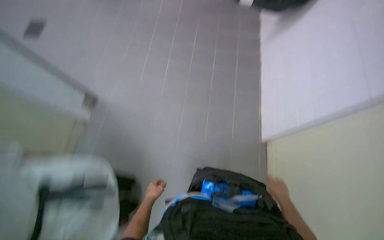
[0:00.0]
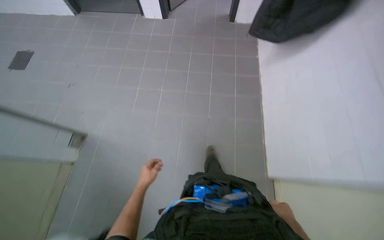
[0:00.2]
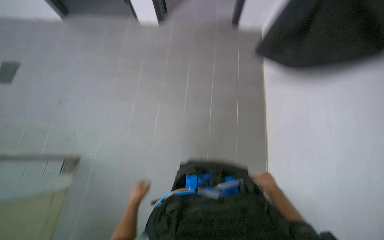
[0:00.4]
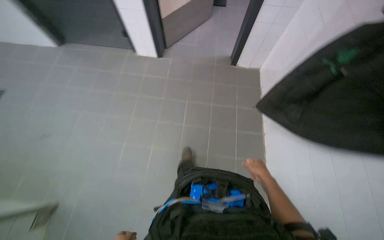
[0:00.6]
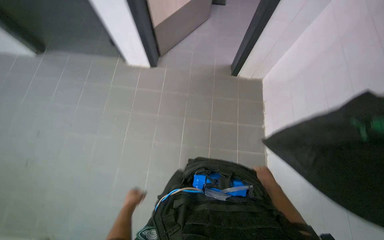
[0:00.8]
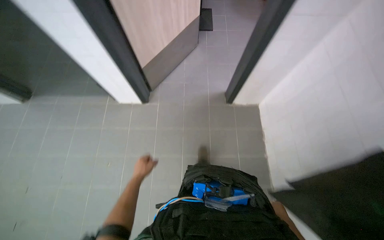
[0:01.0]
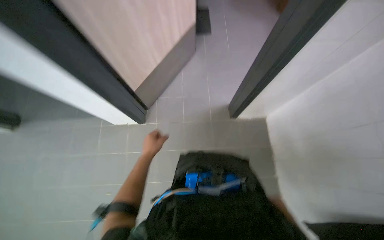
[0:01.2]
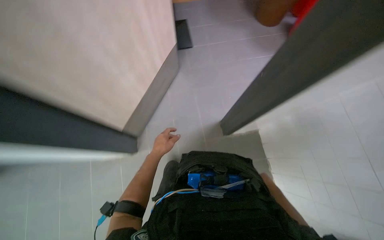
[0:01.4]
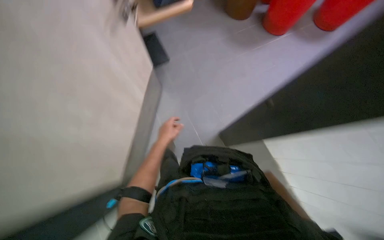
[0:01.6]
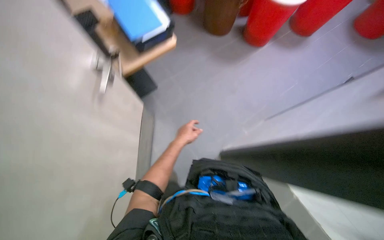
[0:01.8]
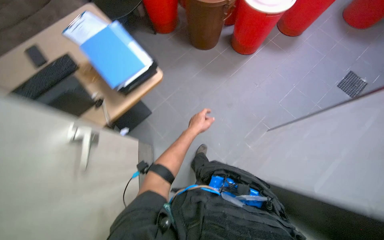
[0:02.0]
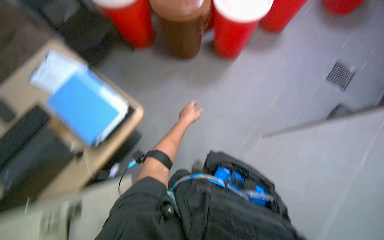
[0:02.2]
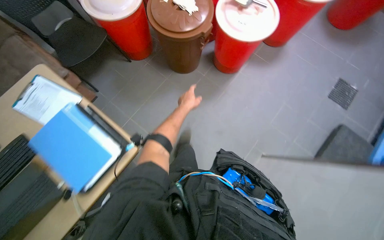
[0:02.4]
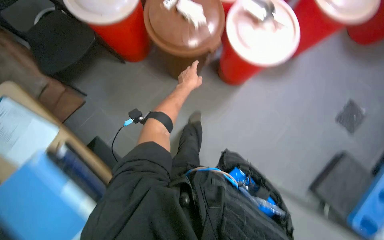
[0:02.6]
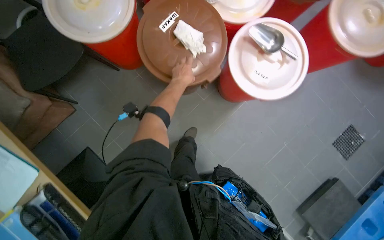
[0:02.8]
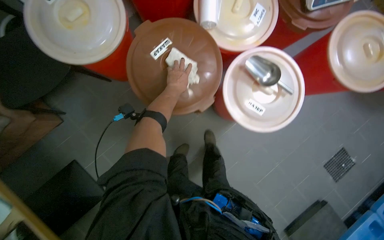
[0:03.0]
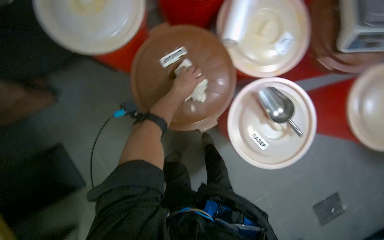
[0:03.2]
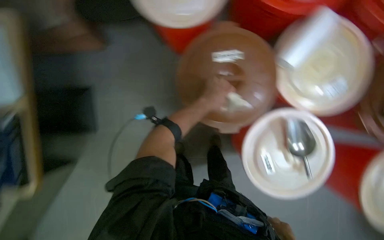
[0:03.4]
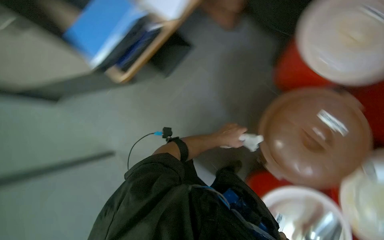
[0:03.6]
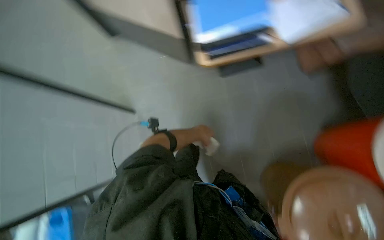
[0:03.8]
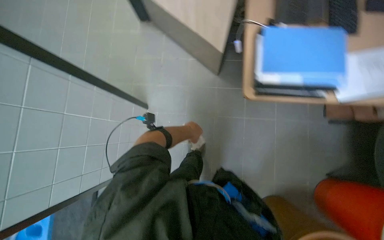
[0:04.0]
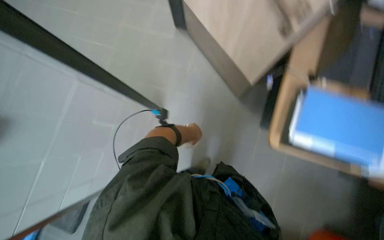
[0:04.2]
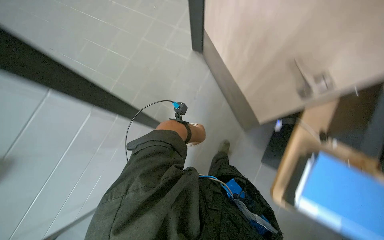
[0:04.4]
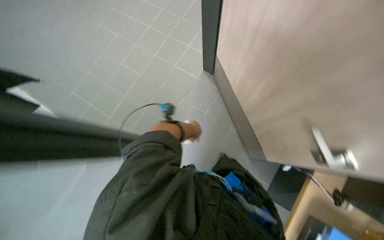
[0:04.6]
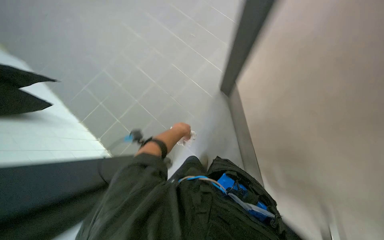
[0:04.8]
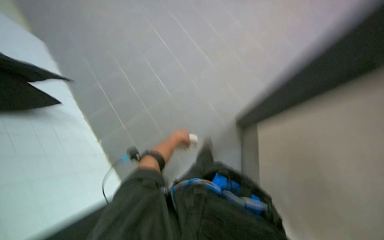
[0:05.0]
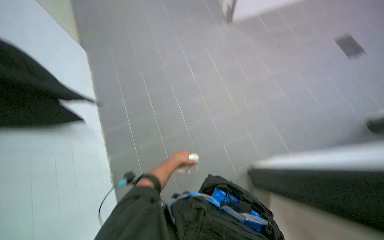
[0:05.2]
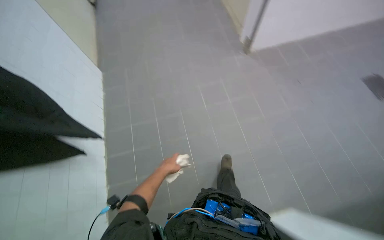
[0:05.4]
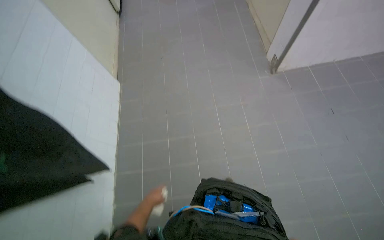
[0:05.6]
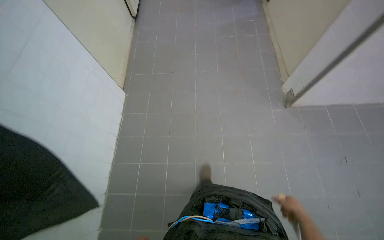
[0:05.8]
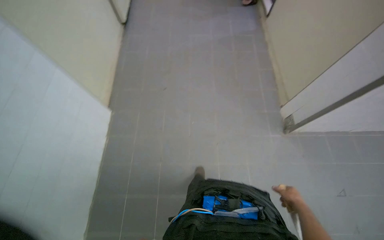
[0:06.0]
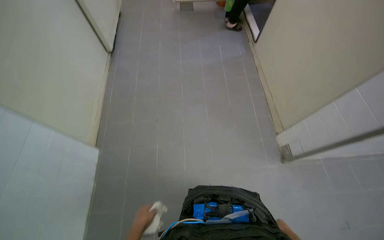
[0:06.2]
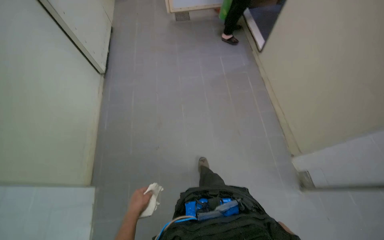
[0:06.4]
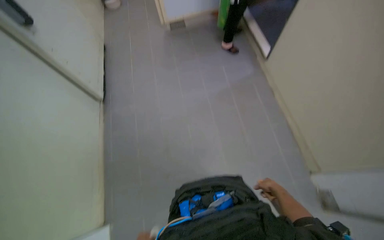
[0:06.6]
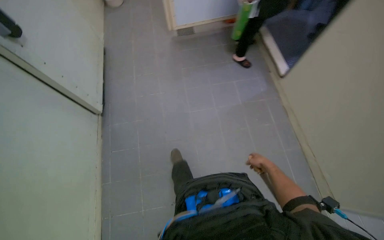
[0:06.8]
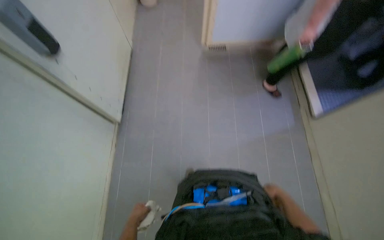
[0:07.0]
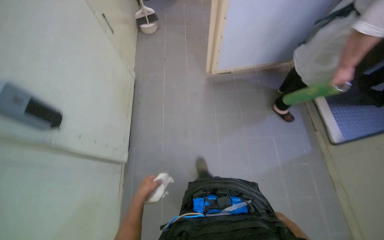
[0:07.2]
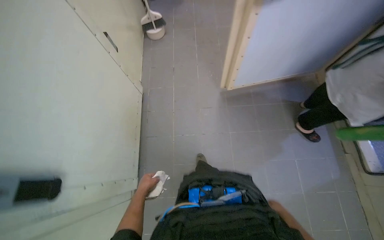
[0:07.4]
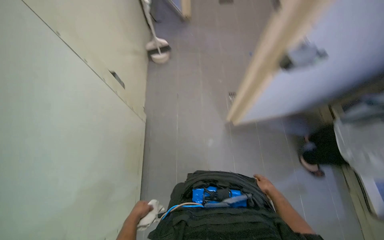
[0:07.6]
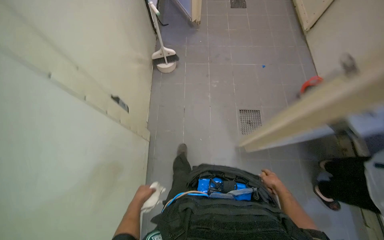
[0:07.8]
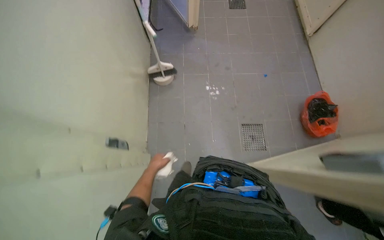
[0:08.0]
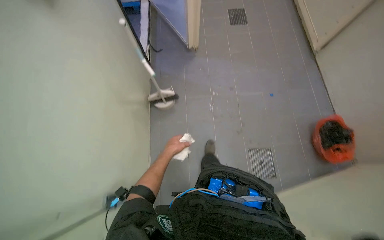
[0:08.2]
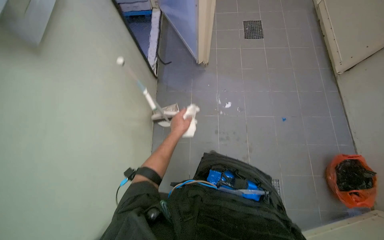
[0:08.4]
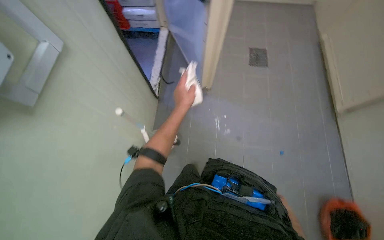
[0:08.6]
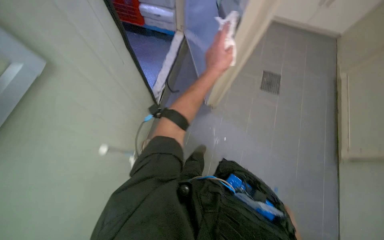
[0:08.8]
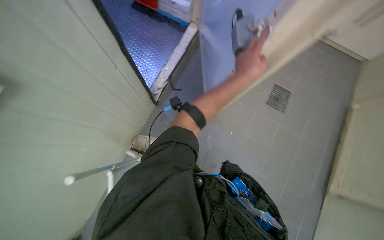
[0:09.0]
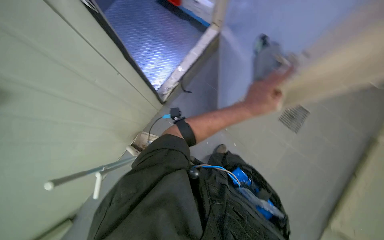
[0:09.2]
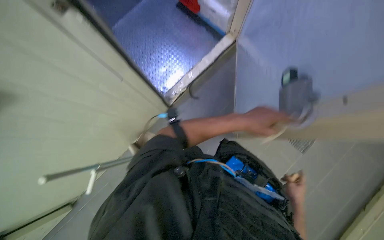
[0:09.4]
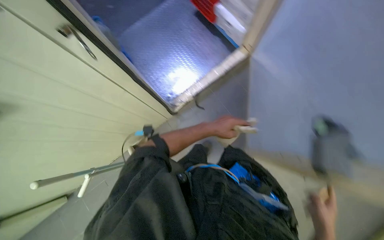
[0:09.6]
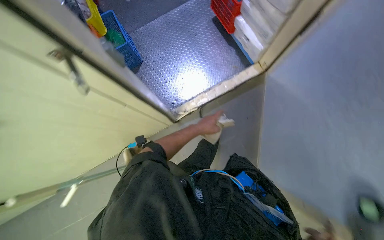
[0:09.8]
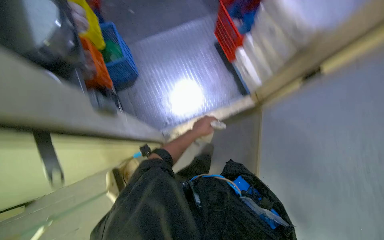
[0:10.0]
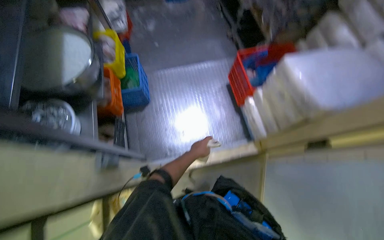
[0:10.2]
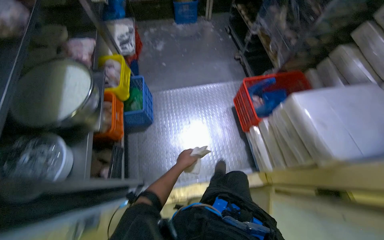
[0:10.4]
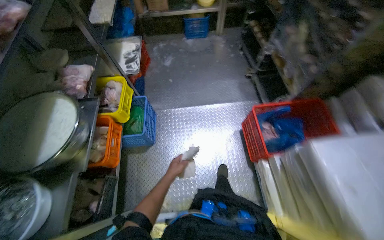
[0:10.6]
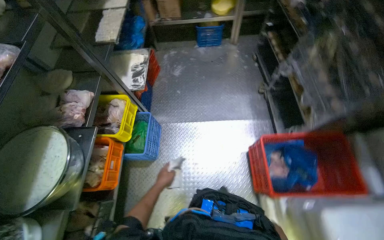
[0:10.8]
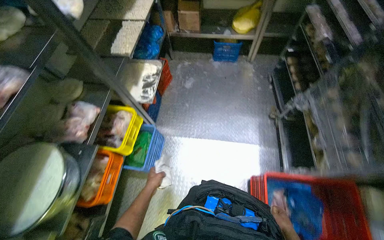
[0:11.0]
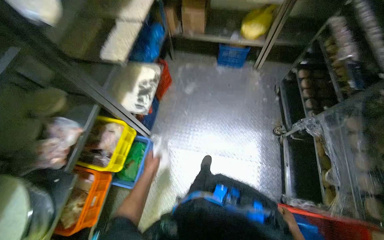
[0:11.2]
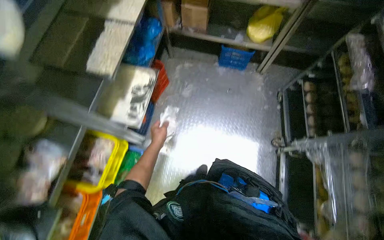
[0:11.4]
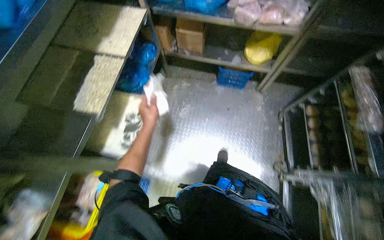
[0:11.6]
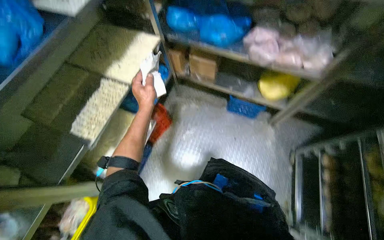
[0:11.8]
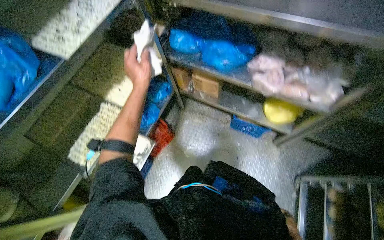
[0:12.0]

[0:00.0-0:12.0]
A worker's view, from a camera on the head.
Job: wiping surfaces.
The whole recording: Cleaning shelves in cold storage. The worker scrapes ice and wipes down metal shelves in the cold storage room.
0:00.0 to 0:01.6: The camera is carried about 1.5 m.
0:01.6 to 0:03.0: The wearer moves roughly 1 m. The view tilts approximately 10 degrees downward.
0:03.0 to 0:04.4: The view tips upward by approximately 20 degrees. Everything in view rotates approximately 70 degrees clockwise.
0:04.4 to 0:06.0: The head travels roughly 1.5 m. The wearer's head swings roughly 45 degrees to the left.
0:06.0 to 0:07.6: The camera is carried some 2.5 m.
0:07.6 to 0:09.0: The head travels approximately 1.5 m. The scene rotates clockwise by roughly 30 degrees.
0:09.0 to 0:10.4: The camera is carried about 60 cm. The wearer looks approximately 55 degrees further to the left. The wearer looks approximately 20 degrees further upward.
0:10.4 to 0:12.0: The wearer moves about 1.5 m. The head rotates some 35 degrees to the left.

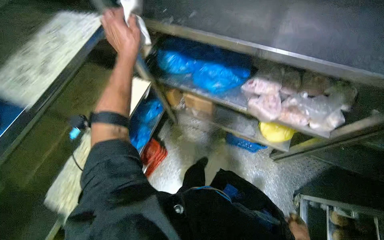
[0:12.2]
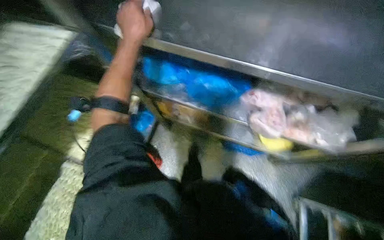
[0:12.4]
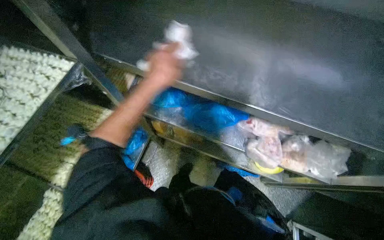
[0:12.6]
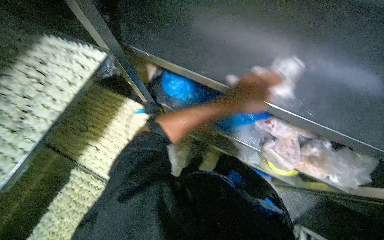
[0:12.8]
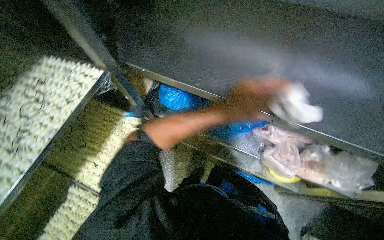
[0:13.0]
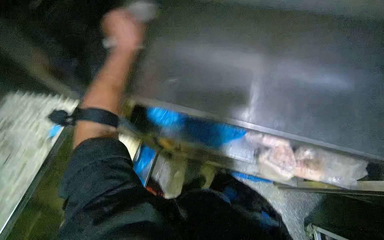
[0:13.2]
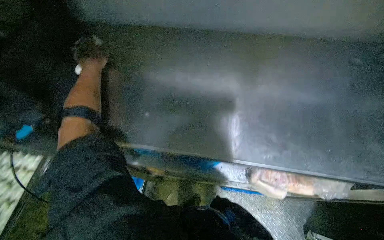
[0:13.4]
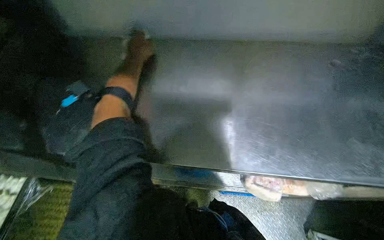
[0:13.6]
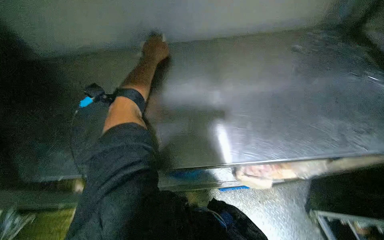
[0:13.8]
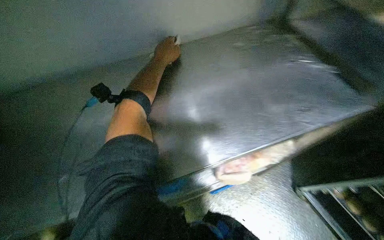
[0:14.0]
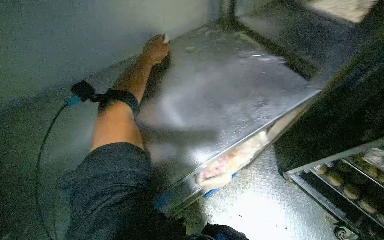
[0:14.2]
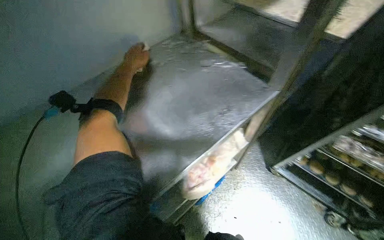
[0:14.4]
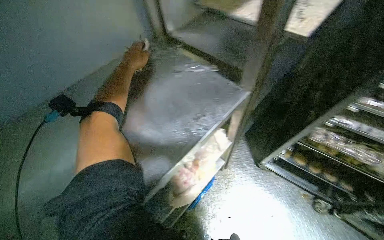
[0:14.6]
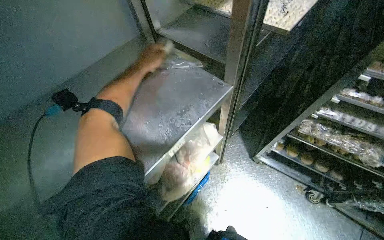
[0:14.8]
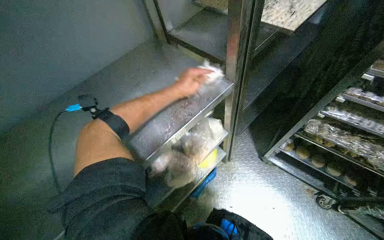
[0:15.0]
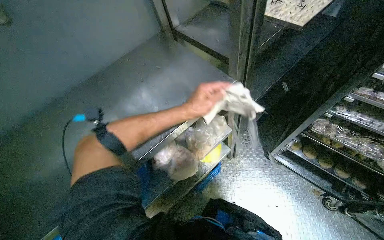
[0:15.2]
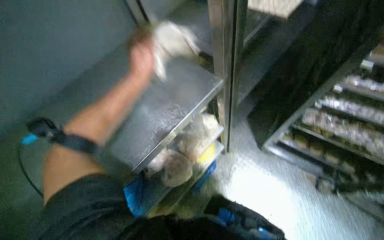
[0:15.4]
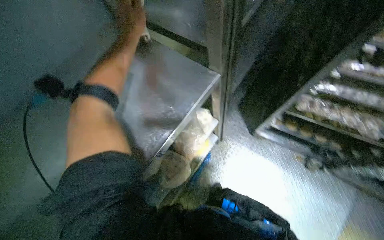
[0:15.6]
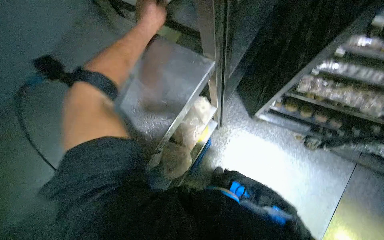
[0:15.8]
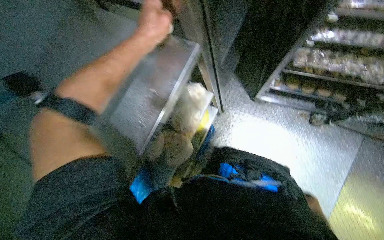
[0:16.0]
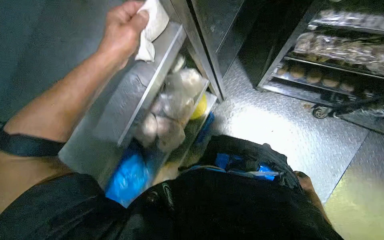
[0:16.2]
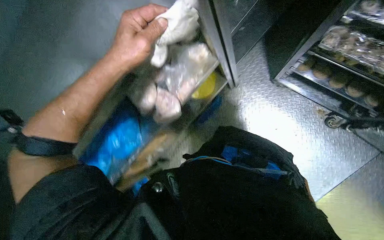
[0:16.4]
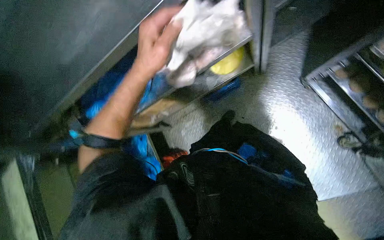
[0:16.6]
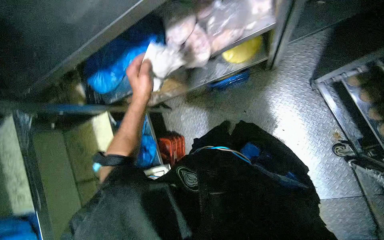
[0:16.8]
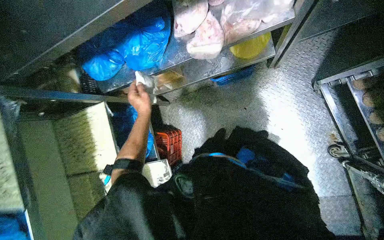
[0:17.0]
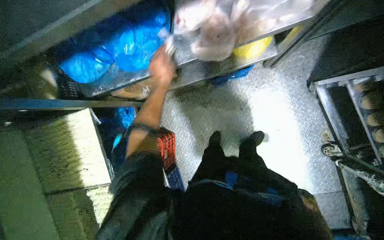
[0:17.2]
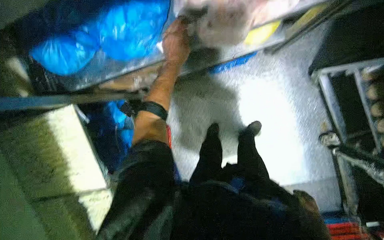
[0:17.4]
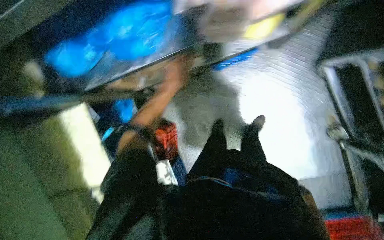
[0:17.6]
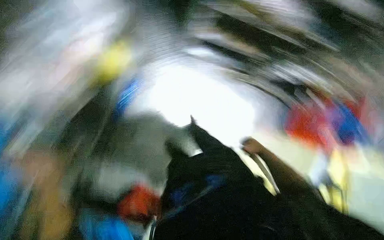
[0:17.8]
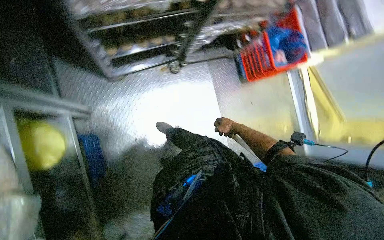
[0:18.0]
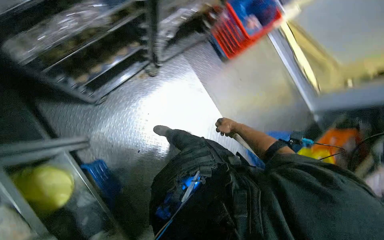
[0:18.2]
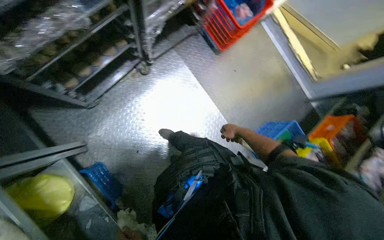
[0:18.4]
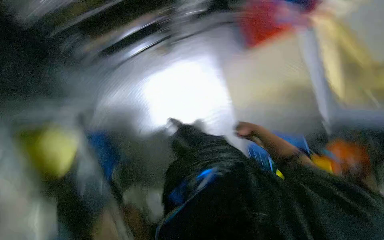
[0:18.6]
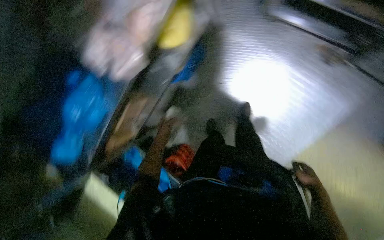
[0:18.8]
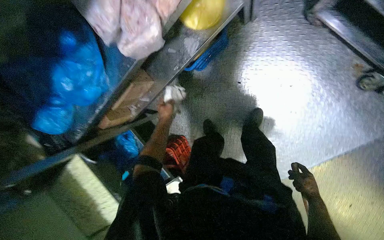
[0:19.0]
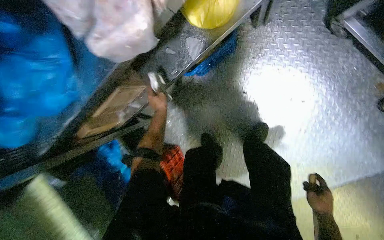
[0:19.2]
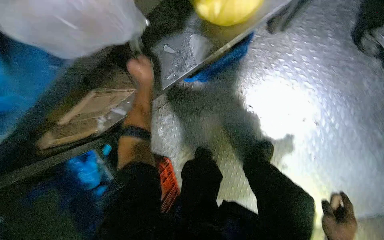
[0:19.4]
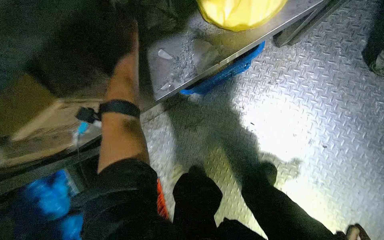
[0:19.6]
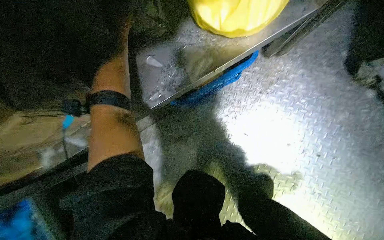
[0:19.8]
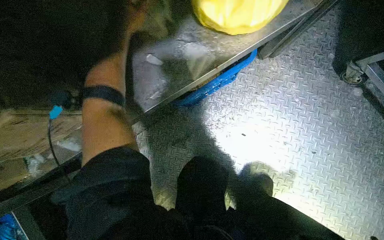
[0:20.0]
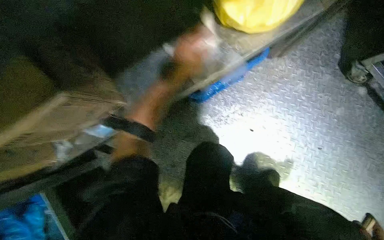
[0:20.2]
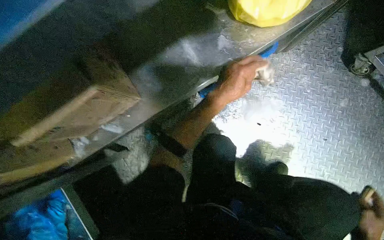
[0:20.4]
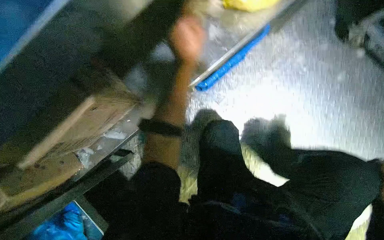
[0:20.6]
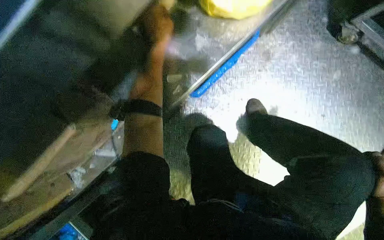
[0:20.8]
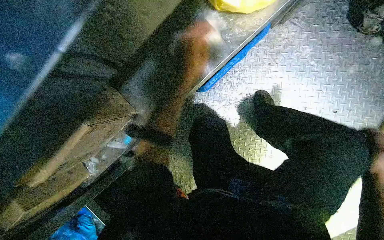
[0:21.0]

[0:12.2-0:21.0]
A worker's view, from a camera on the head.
Job: wiping surfaces.
The whole recording: Cleaning shelves in cold storage. The worker scrapes ice and wipes down metal shelves in the cold storage room.
0:12.2 to 0:13.6: The left hand moves left and right over approximately 40 cm, changing direction 2 times.
0:13.6 to 0:15.2: The wearer looks some 45 degrees further to the right.
0:15.2 to 0:16.6: The camera pitches downward, by some 40 degrees.
0:16.6 to 0:18.0: The head rotates about 20 degrees to the right. The view tilts roughly 15 degrees downward.
0:18.0 to 0:19.6: The wearer moves some 60 cm.
0:19.6 to 0:21.0: The left hand goes approximately 15 cm to the right.
